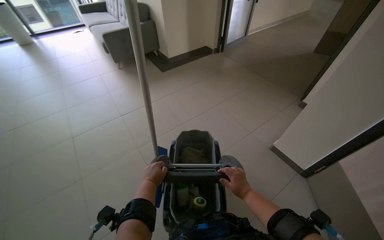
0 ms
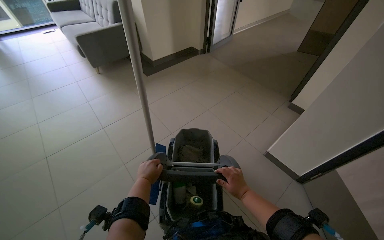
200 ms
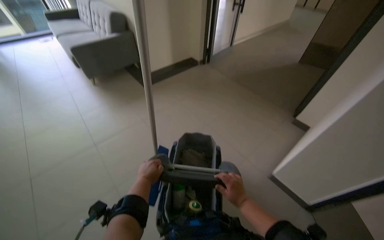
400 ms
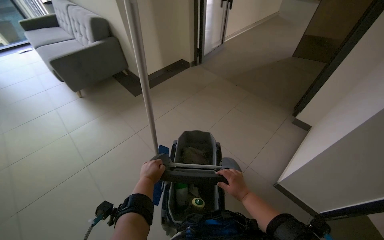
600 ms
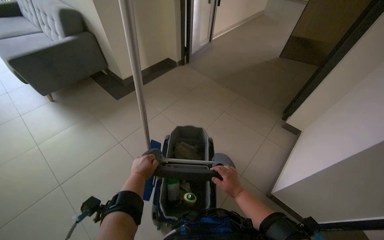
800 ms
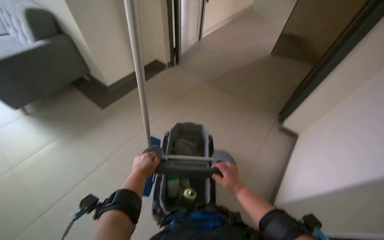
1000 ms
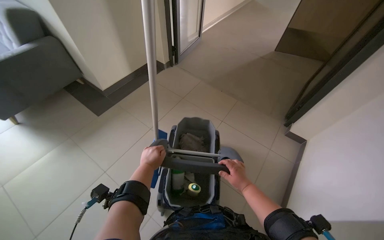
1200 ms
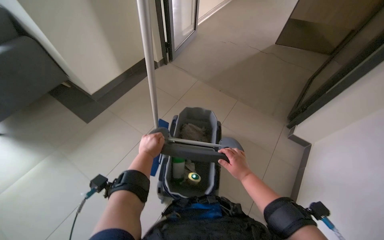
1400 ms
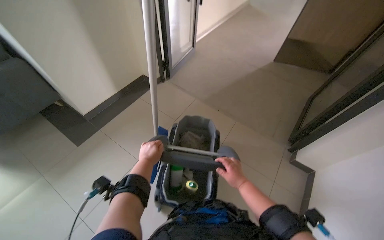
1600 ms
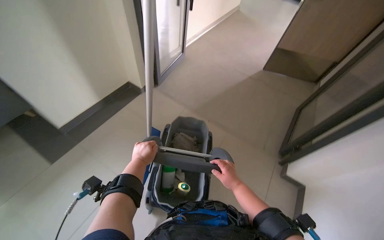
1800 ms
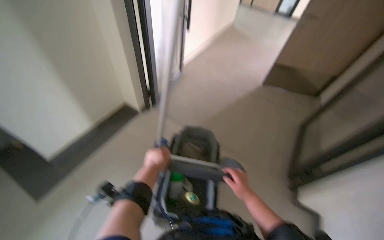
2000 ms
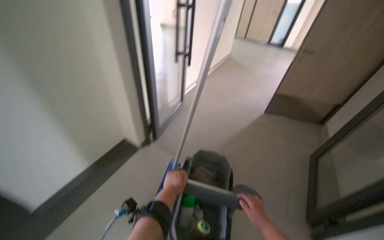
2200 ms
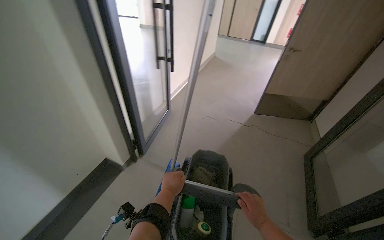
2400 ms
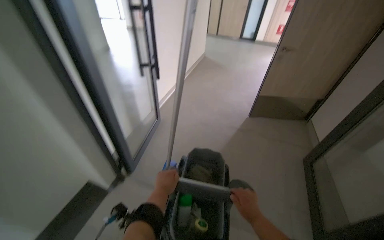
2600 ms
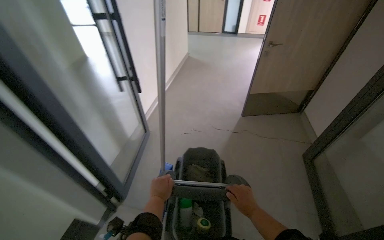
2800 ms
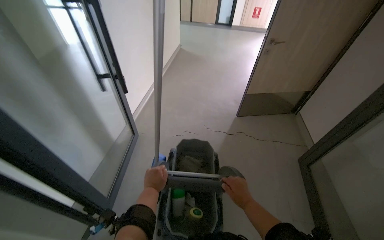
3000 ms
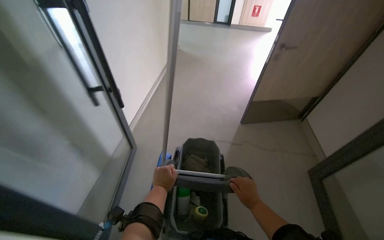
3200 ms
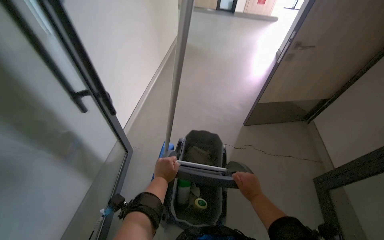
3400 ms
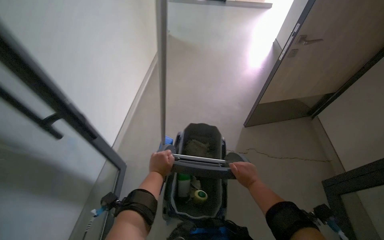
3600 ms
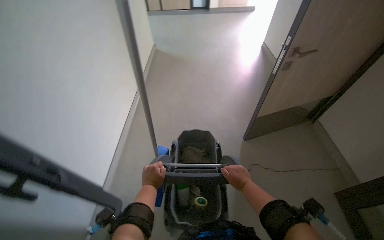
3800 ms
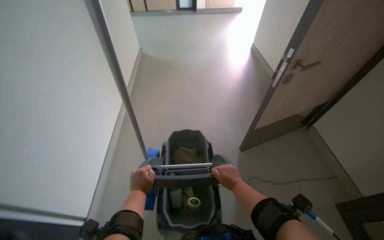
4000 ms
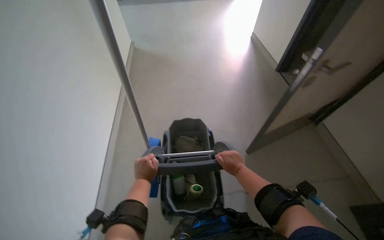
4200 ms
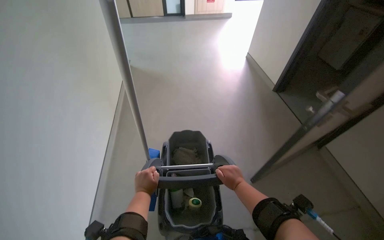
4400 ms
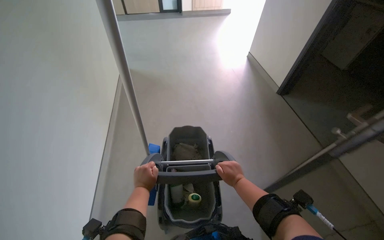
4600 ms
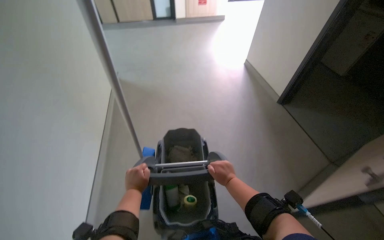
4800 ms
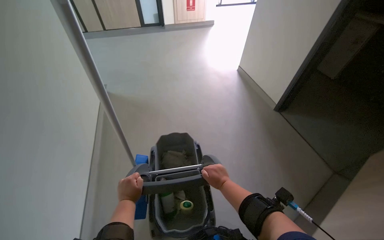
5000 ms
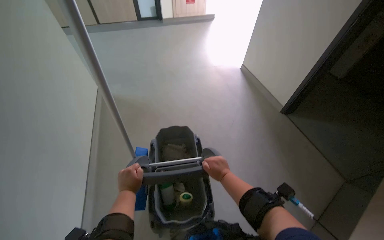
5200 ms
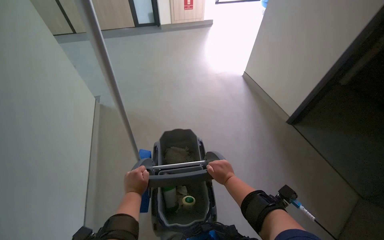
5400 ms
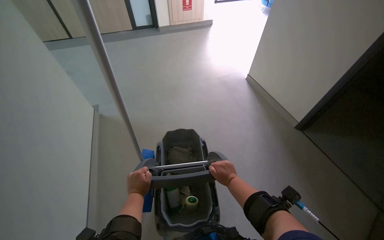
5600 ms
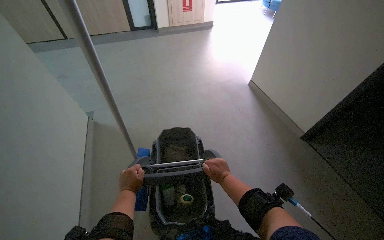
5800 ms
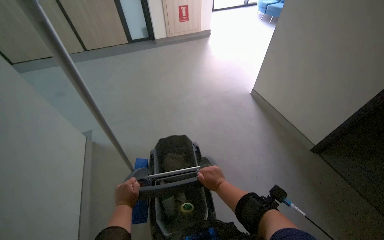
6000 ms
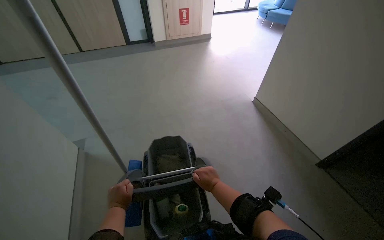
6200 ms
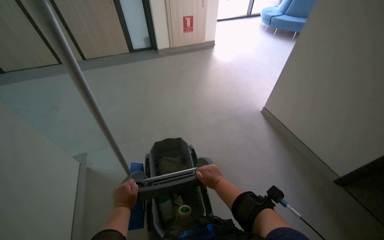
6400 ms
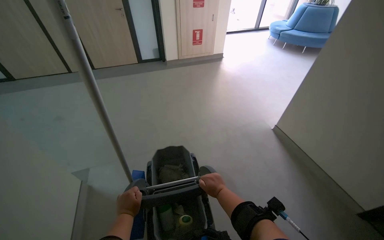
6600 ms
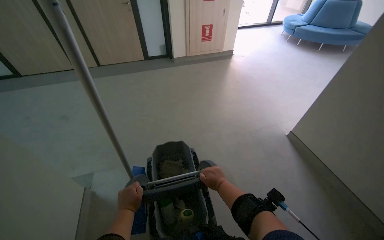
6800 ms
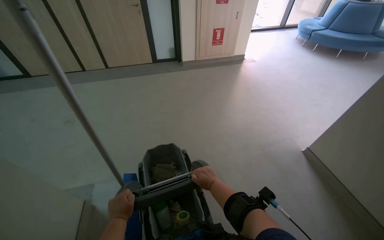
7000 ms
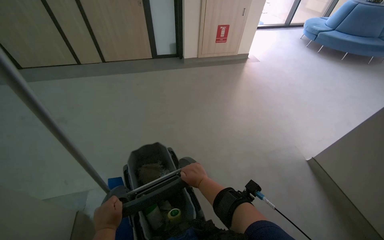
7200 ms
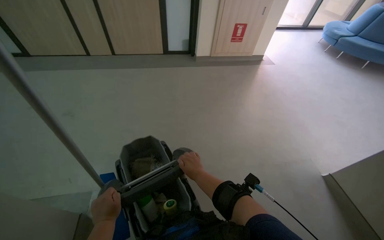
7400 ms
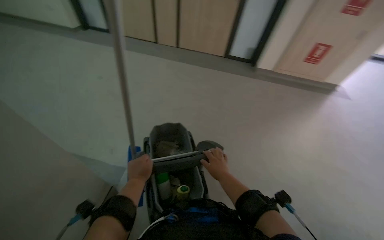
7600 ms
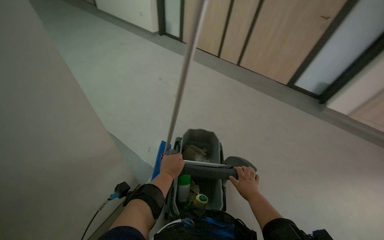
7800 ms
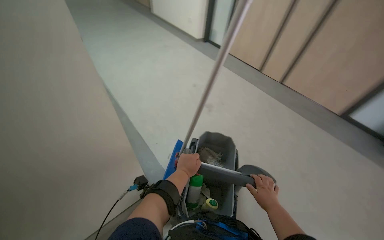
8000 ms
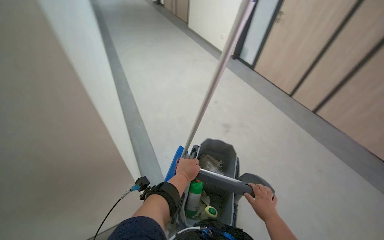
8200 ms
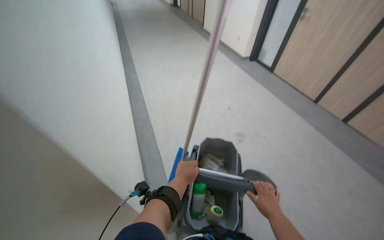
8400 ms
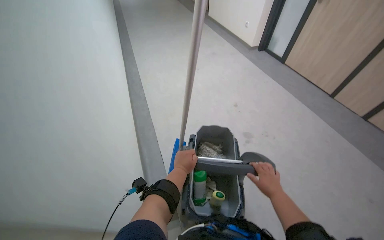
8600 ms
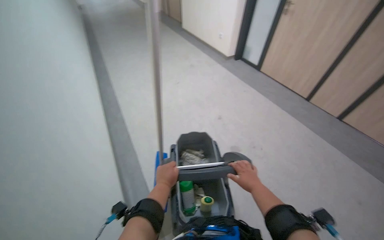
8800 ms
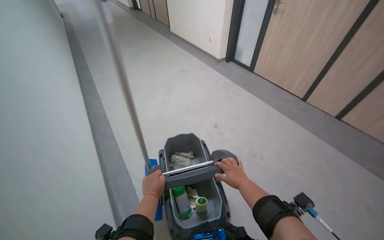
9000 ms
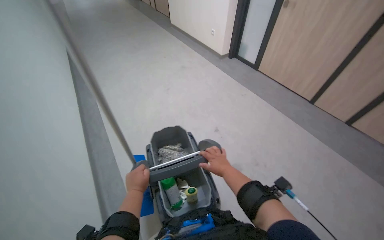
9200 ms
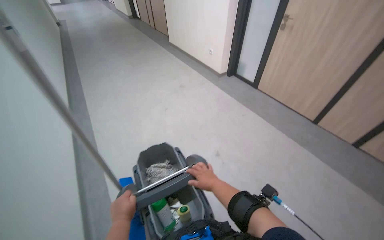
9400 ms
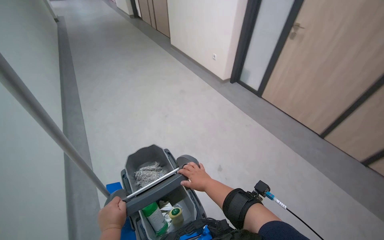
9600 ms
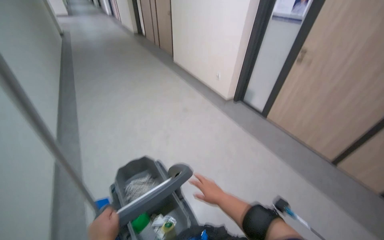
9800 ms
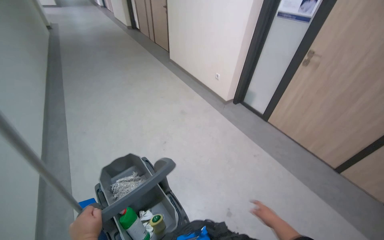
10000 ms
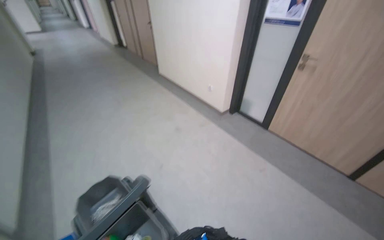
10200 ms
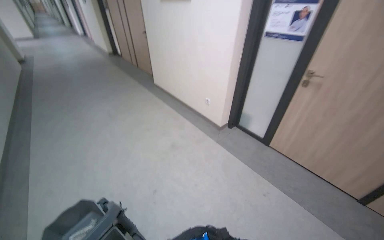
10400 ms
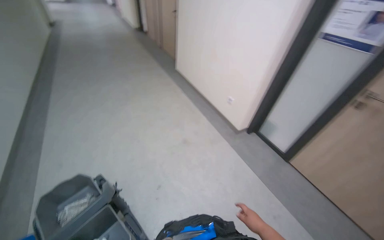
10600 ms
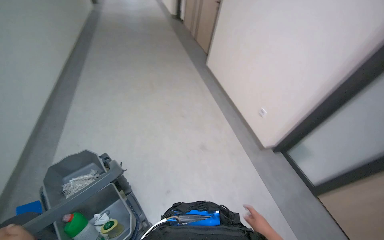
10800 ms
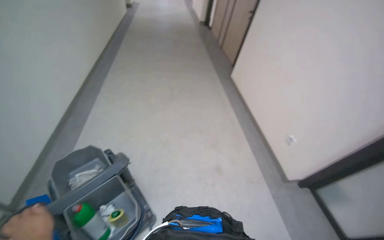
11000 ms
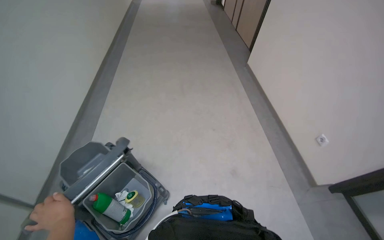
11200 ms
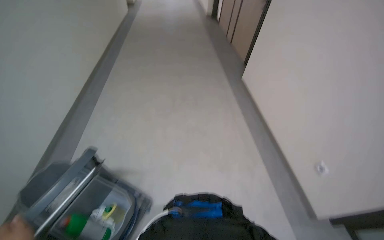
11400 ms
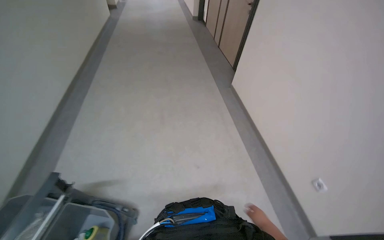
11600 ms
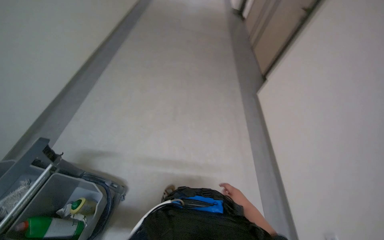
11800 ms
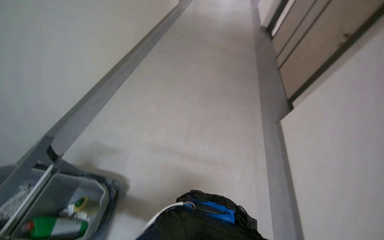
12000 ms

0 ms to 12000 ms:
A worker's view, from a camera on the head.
Job: preparing cleaning supplies.
The whole recording: Pushing cleaning cart. The worker pushes a cleaning cart with a mop down a hallway.
1600 ms to 3000 ms: The wearer's head swings approximately 20 degrees to the right.
3000 ms to 4400 ms: The head travels approximately 1 m.
7600 ms to 9000 ms: The camera travels roughly 50 cm. The head turns to the left by roughly 30 degrees. The camera pitches upward, by about 15 degrees.
9000 ms to 10400 ms: The wearer moves about 60 cm. The wearer looks roughly 20 degrees further upward.
10400 ms to 12000 ms: The camera is carried roughly 60 cm. The head rotates about 45 degrees to the left.

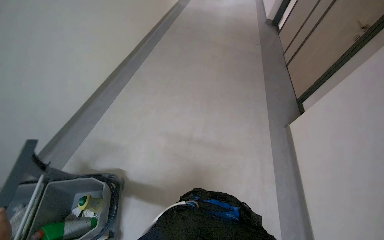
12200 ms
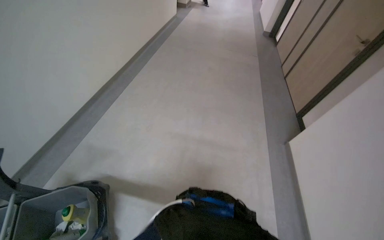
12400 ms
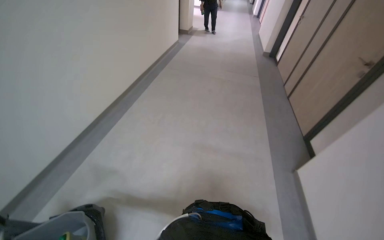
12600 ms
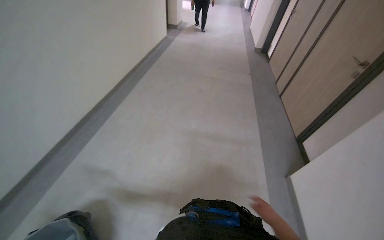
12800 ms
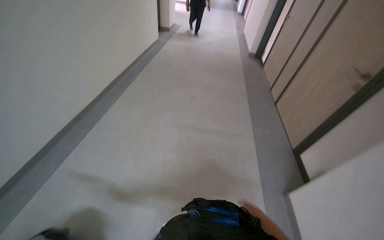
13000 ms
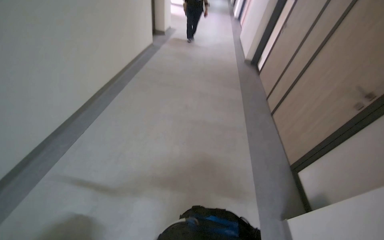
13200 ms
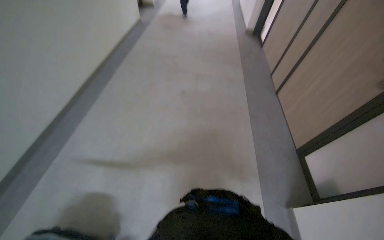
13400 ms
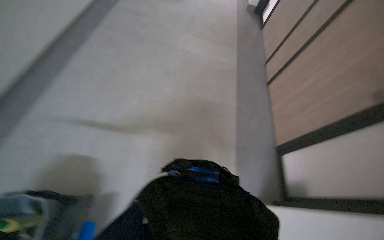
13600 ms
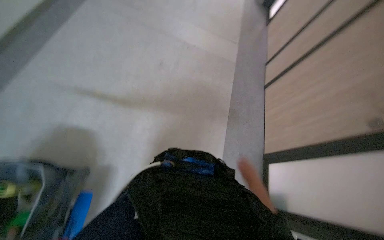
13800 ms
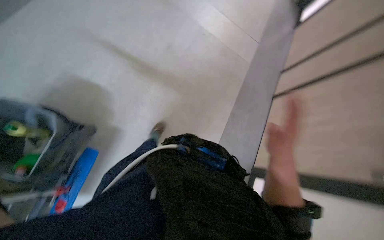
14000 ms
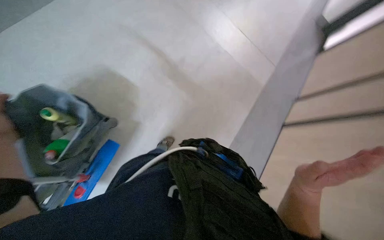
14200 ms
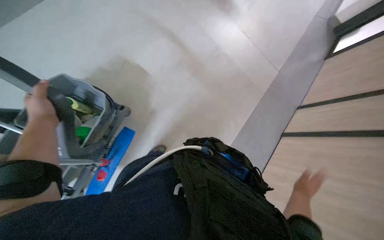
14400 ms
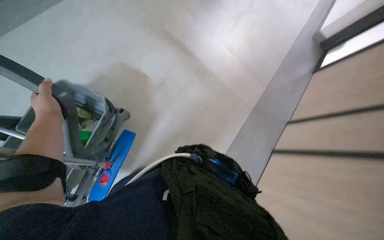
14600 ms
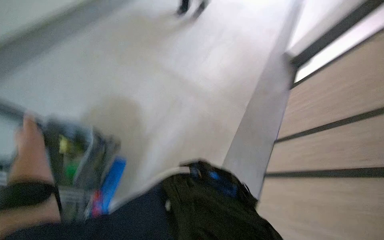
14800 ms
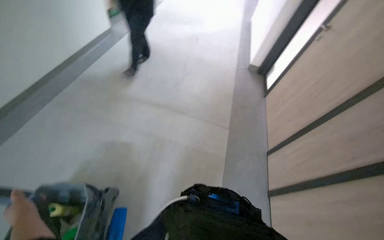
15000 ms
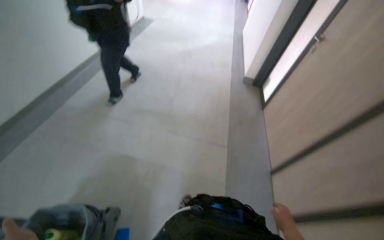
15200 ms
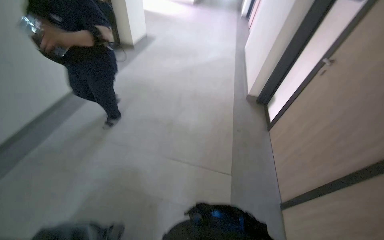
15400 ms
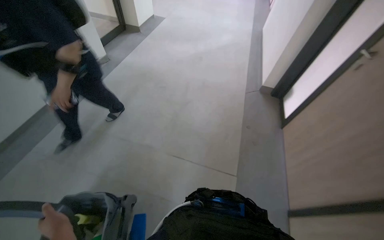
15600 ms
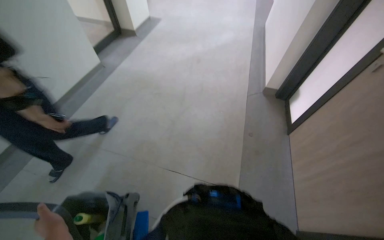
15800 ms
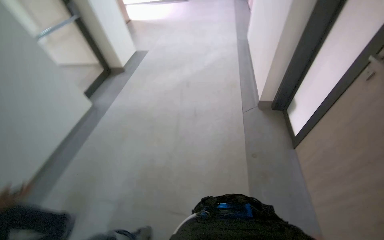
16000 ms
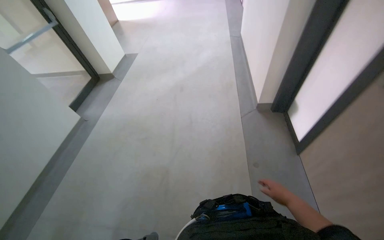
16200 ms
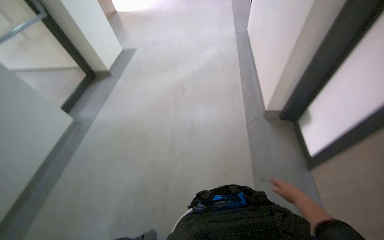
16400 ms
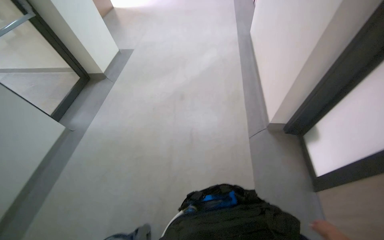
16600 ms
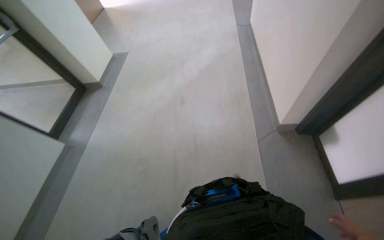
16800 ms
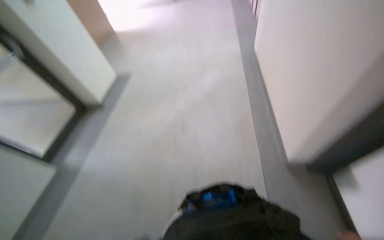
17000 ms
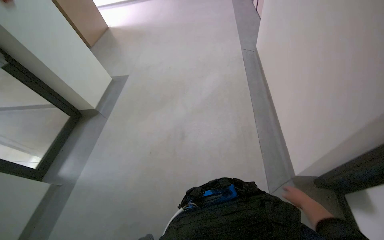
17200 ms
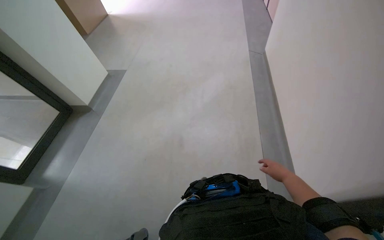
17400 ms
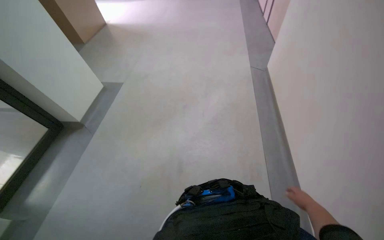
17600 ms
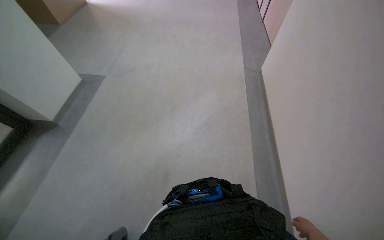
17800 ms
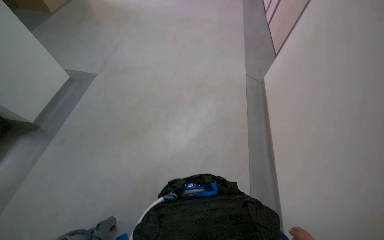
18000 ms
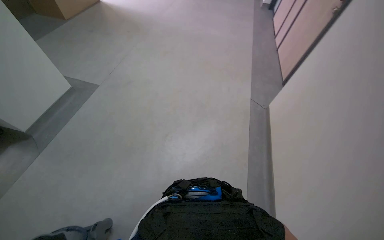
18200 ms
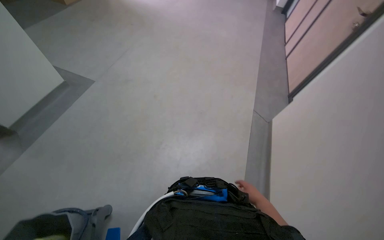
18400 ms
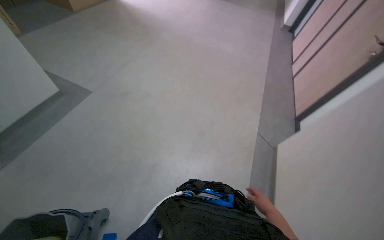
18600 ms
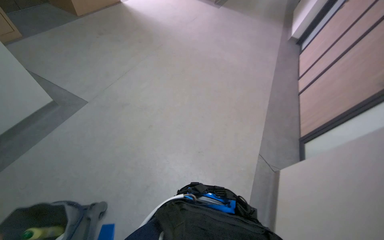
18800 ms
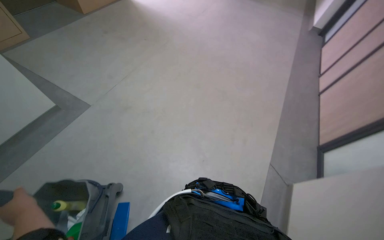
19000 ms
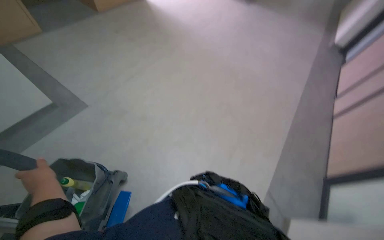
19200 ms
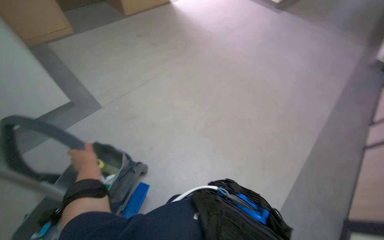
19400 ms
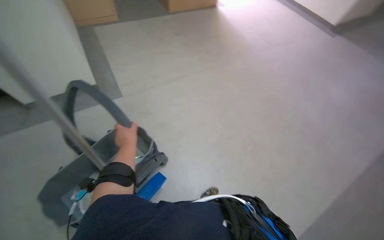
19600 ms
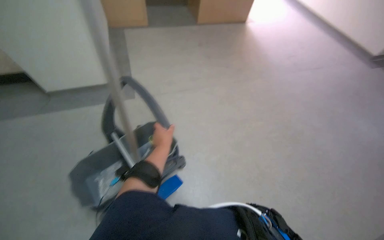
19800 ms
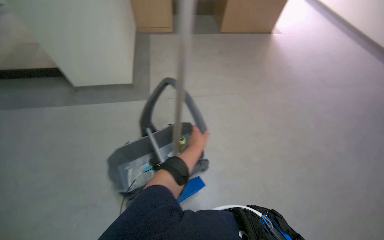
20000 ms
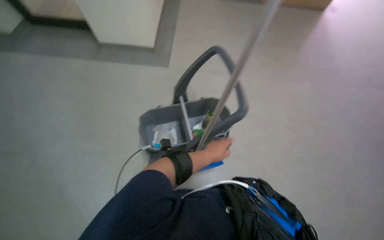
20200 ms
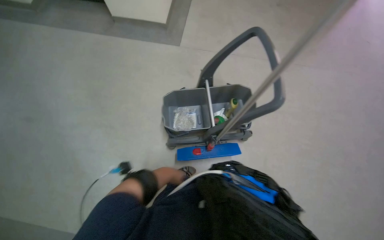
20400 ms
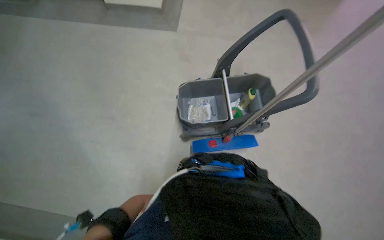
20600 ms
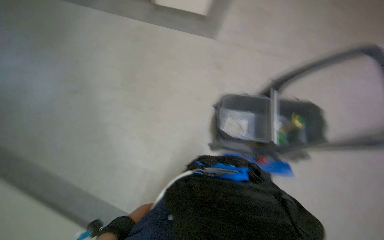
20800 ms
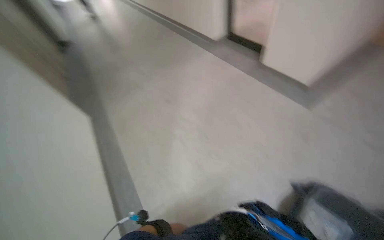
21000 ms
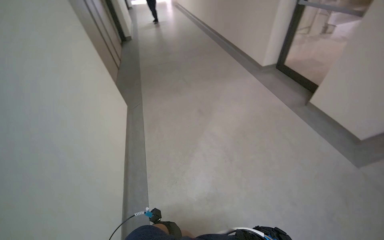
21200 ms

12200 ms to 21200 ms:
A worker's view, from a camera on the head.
Job: preparing cleaning supplies.
The whole recording: Pushing cleaning cart. The worker pushes a cleaning cart with a mop down a hallway.
13800 ms to 15200 ms: The wearer moves some 40 cm. The view tips upward by some 20 degrees.
16600 ms to 18200 ms: The camera travels about 60 cm. The view swings approximately 15 degrees to the right. The view tips upward by some 15 degrees.
18200 ms to 19800 ms: The wearer's head swings about 35 degrees to the left. The camera pitches upward, by approximately 15 degrees.
19800 ms to 21200 ms: The head turns to the left by about 45 degrees.
